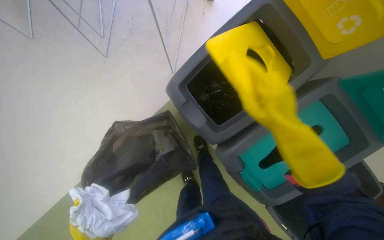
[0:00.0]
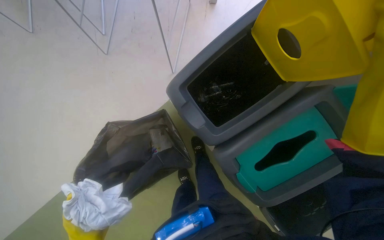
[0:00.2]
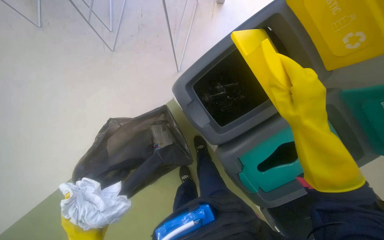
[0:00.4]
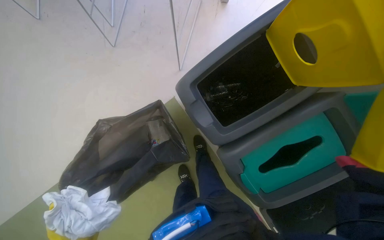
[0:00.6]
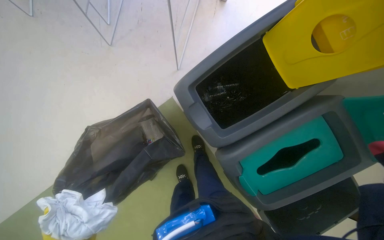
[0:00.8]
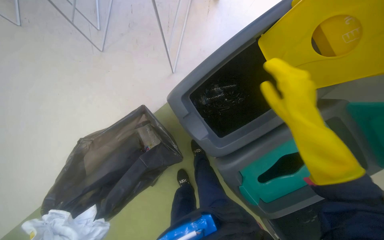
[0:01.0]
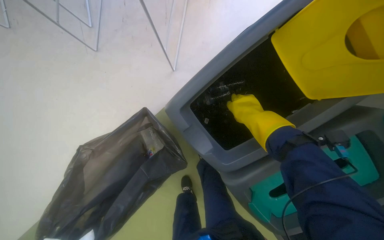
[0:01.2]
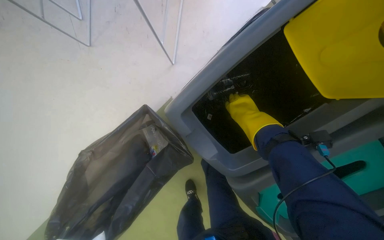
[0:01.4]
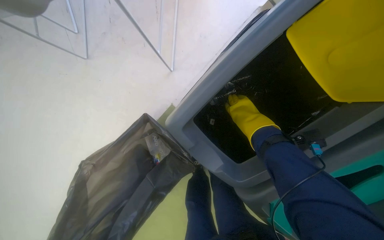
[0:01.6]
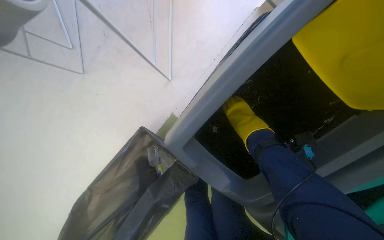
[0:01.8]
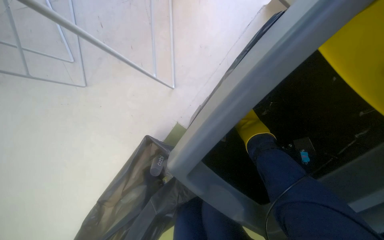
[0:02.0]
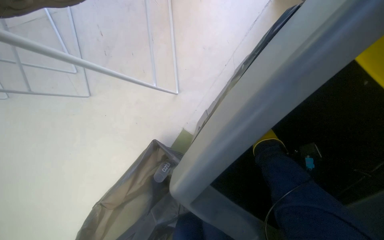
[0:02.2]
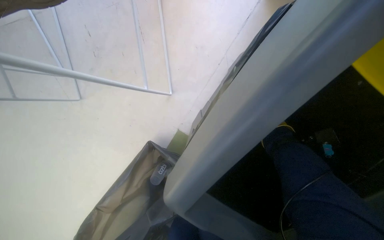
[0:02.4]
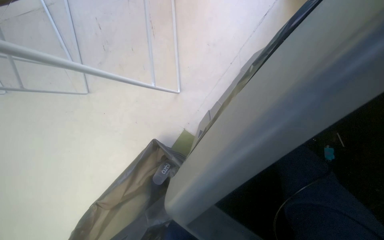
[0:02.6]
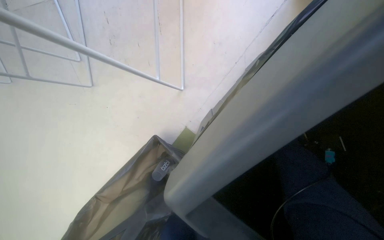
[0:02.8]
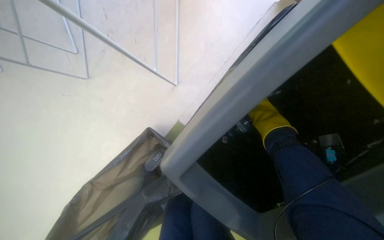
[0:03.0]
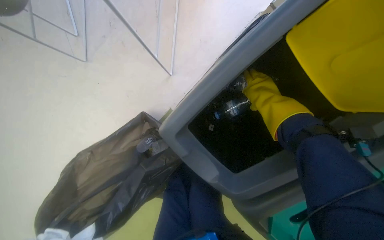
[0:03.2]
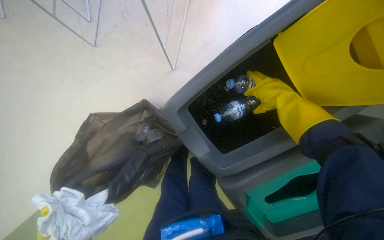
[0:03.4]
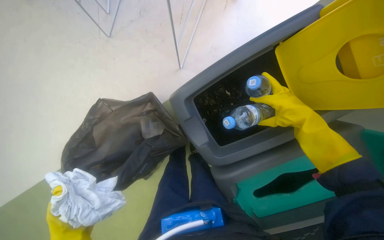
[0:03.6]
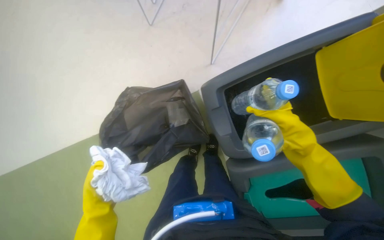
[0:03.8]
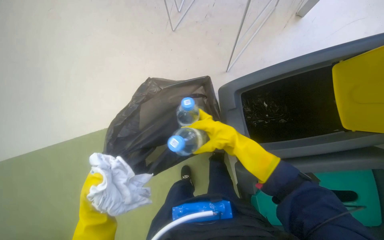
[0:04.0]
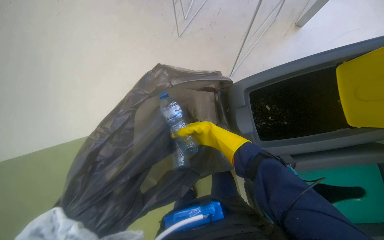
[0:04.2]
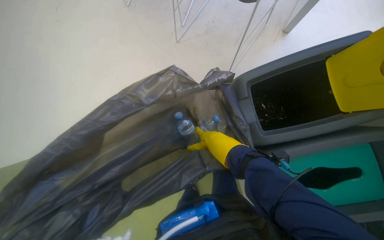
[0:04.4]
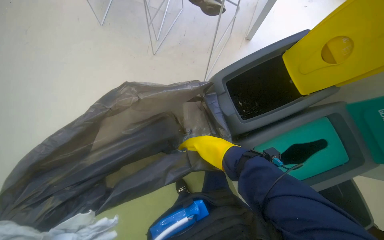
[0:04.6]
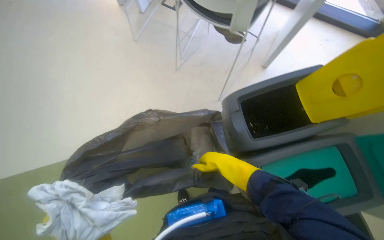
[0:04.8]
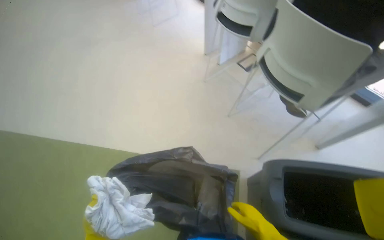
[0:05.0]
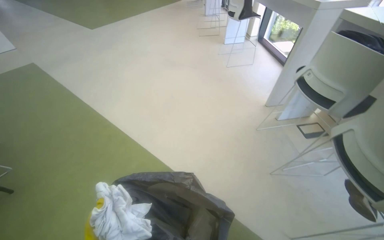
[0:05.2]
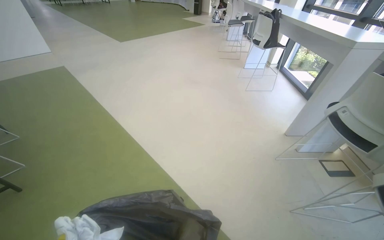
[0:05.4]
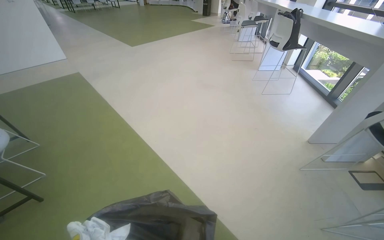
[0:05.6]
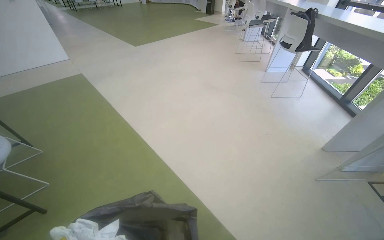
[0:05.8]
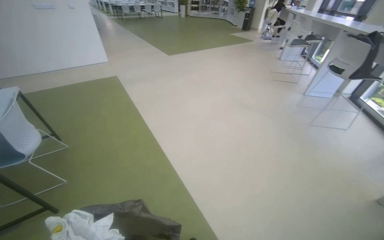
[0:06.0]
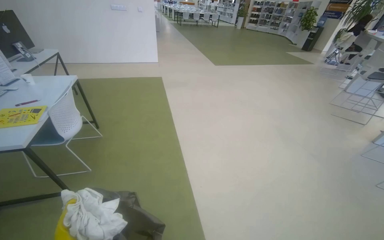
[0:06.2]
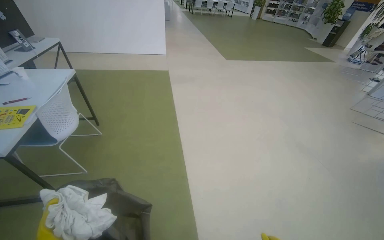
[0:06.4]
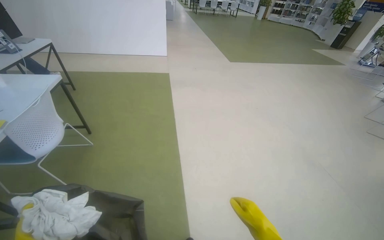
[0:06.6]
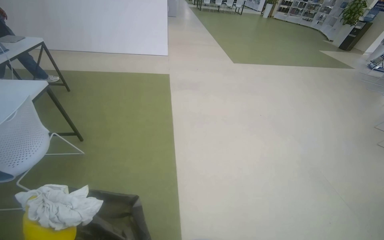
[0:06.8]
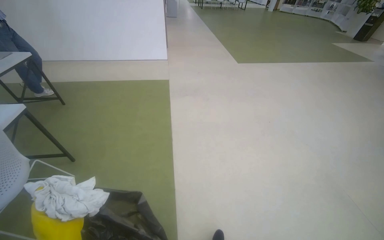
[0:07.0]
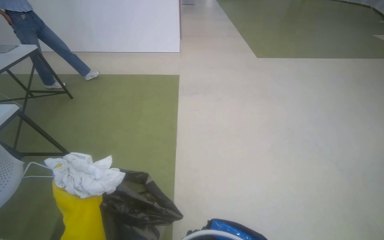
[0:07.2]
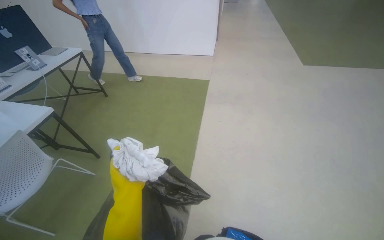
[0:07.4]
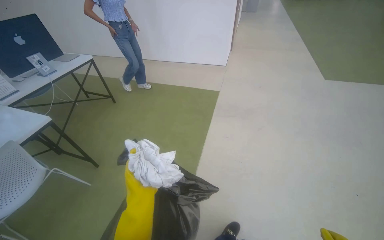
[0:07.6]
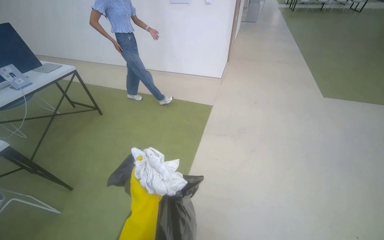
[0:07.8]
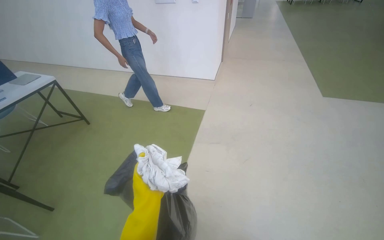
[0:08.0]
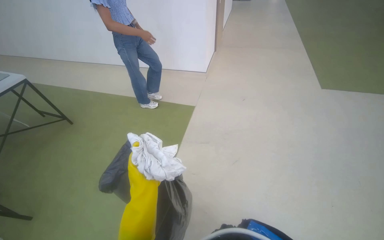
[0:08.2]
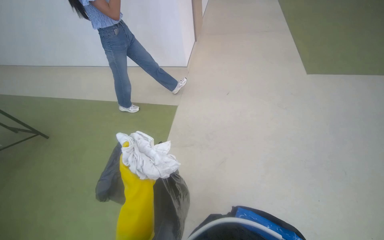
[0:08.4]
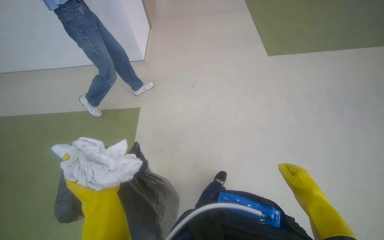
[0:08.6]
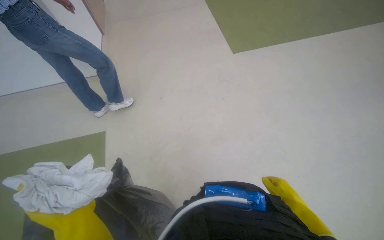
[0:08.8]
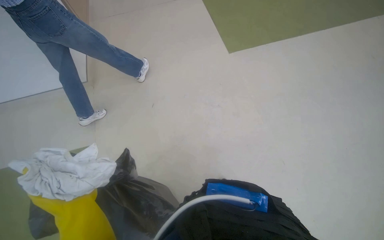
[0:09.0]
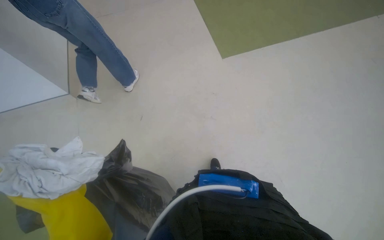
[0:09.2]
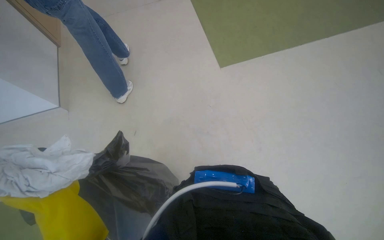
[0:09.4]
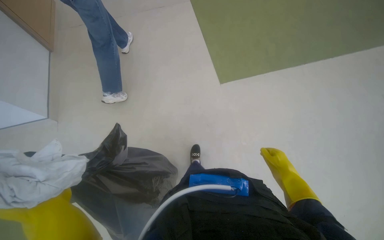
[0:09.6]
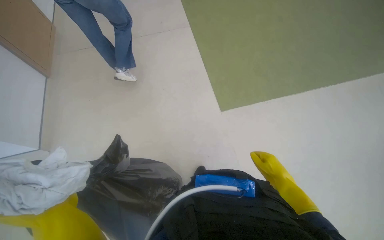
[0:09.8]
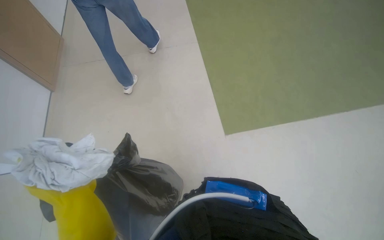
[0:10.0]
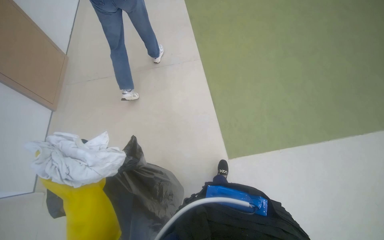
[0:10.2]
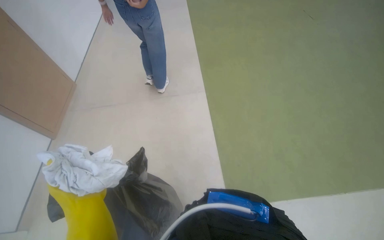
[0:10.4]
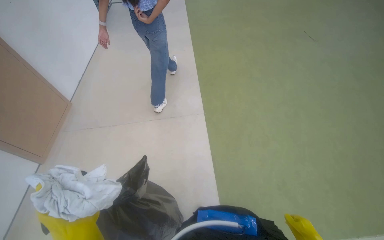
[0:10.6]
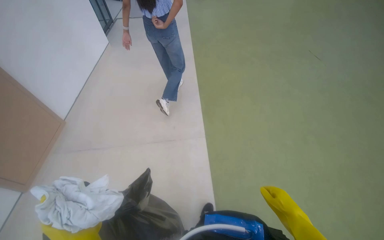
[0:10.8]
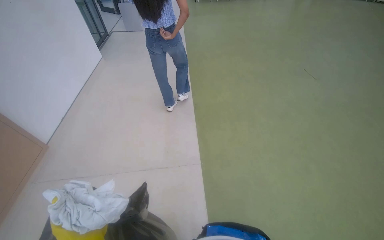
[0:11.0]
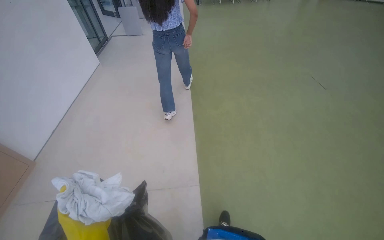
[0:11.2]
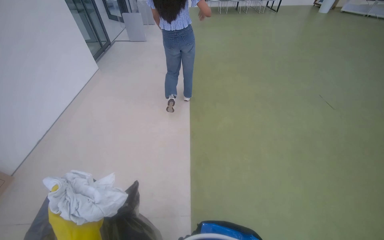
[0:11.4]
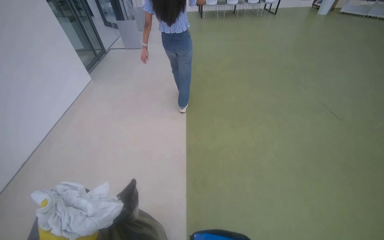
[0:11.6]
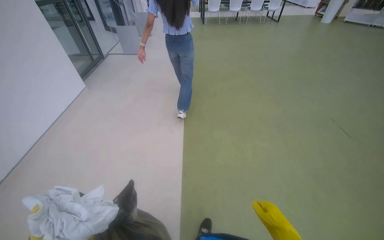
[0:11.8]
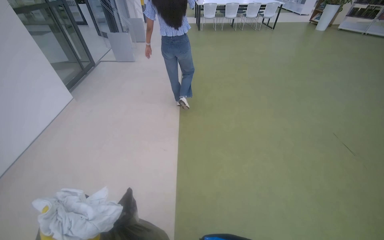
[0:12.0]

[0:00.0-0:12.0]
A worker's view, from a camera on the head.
Job: managing trash.
The whole recording: Sorting trash into bins. The worker sorts items into recycling bins.
3.0 to 4.4 s: Everything in view rotates approximately 30 degrees clockwise.
4.4 to 6.0 s: The camera is carried roughly 70 cm. The head turns to the left by about 55 degrees. The view tips upward by approximately 50 degrees.
7.6 to 9.0 s: The head rotates roughly 25 degrees to the right.
9.0 to 10.4 s: The wearer looks approximately 15 degrees further upward.
10.4 to 12.0 s: The head travels about 90 cm. The view tilts some 20 degrees upward.

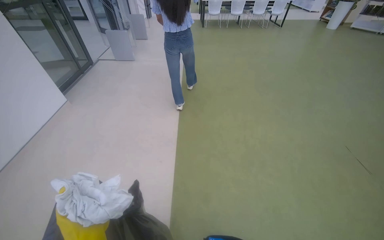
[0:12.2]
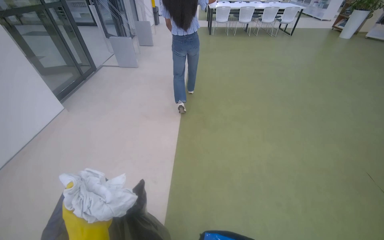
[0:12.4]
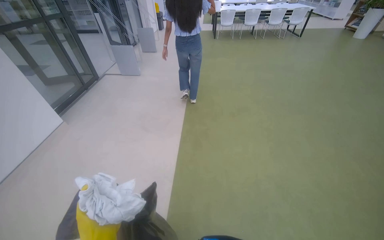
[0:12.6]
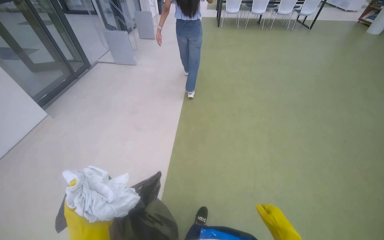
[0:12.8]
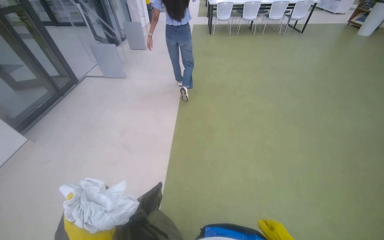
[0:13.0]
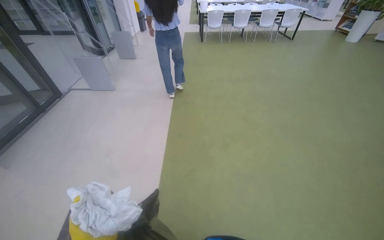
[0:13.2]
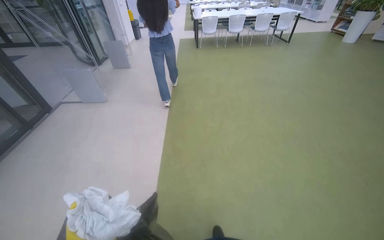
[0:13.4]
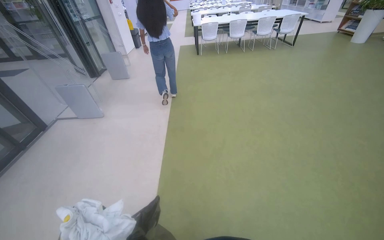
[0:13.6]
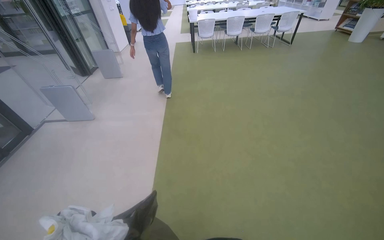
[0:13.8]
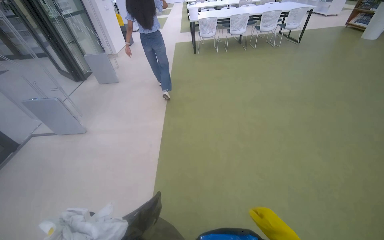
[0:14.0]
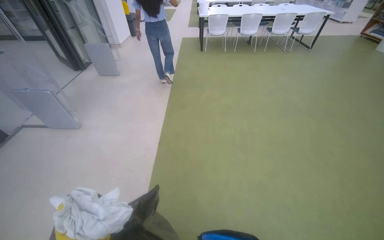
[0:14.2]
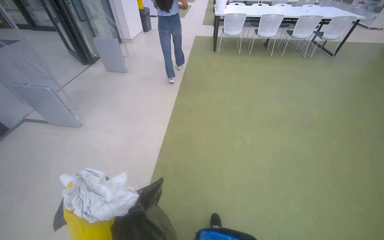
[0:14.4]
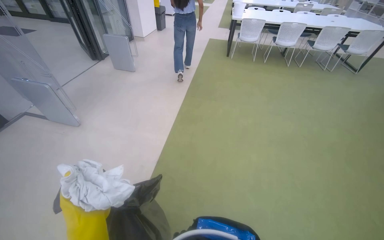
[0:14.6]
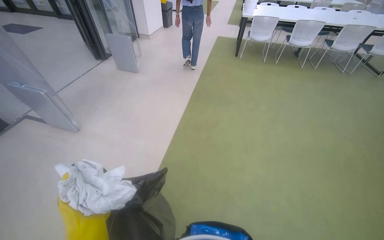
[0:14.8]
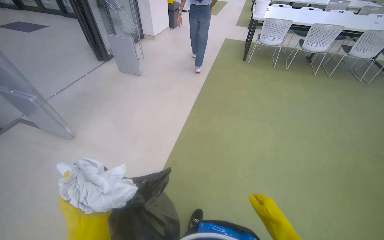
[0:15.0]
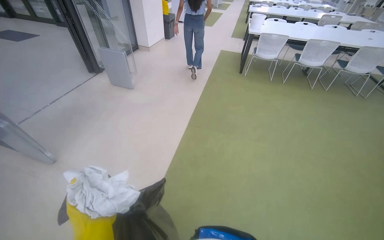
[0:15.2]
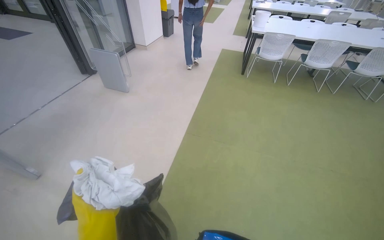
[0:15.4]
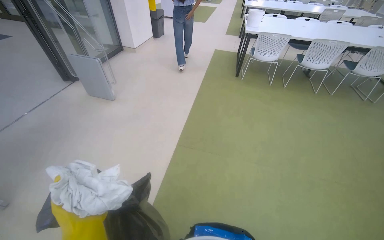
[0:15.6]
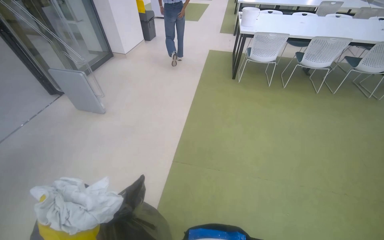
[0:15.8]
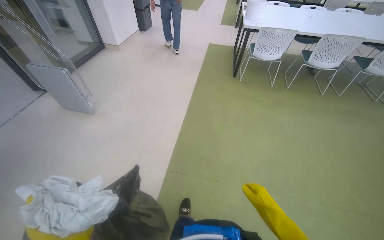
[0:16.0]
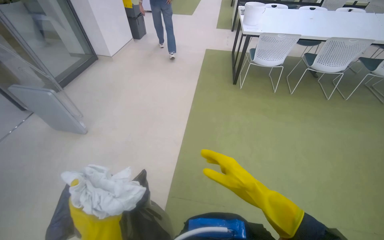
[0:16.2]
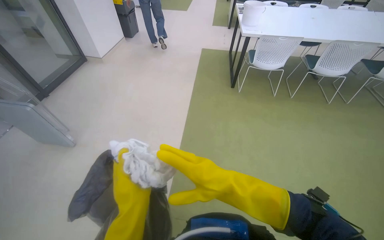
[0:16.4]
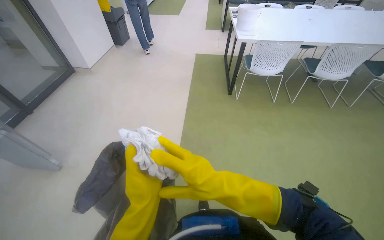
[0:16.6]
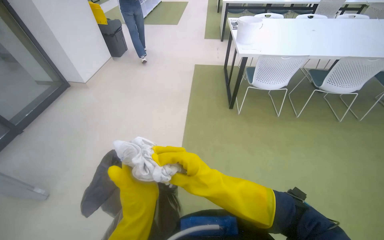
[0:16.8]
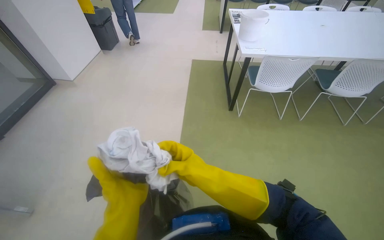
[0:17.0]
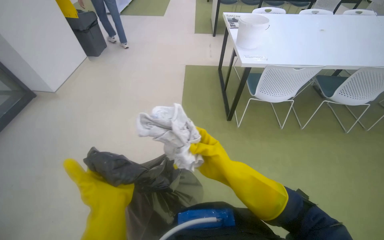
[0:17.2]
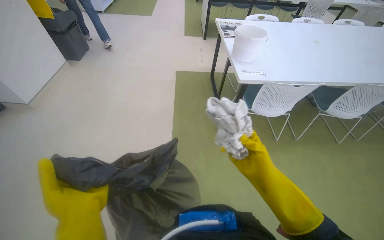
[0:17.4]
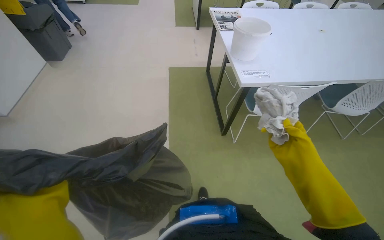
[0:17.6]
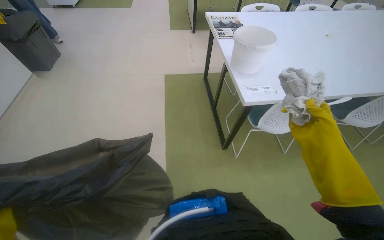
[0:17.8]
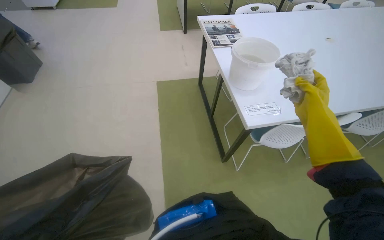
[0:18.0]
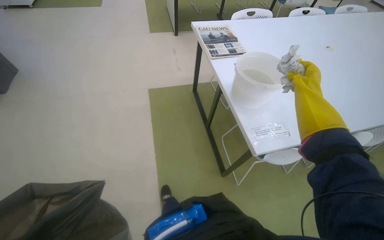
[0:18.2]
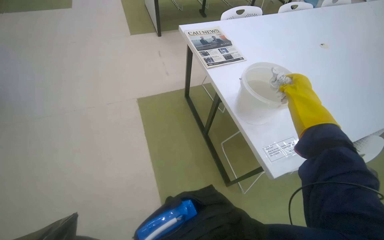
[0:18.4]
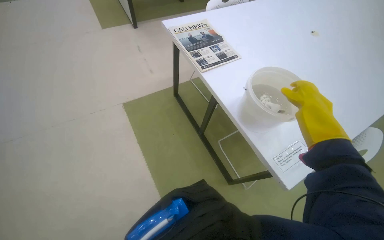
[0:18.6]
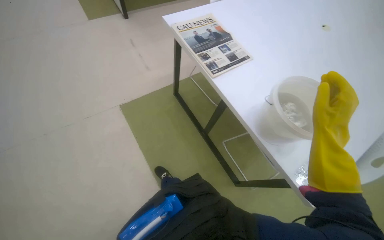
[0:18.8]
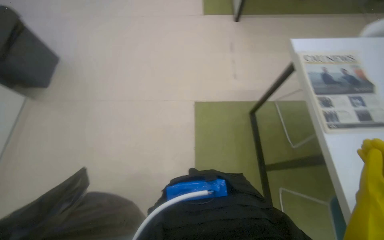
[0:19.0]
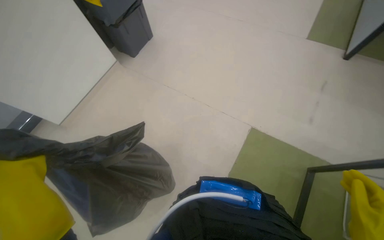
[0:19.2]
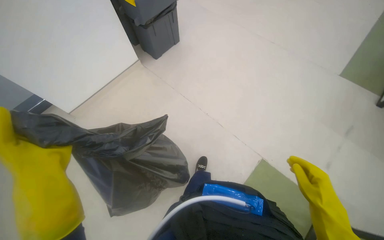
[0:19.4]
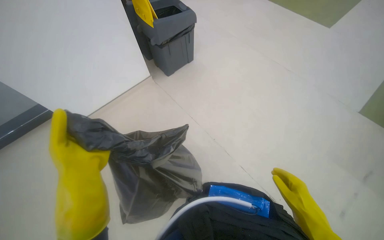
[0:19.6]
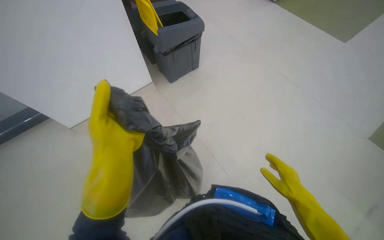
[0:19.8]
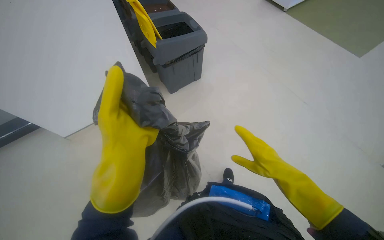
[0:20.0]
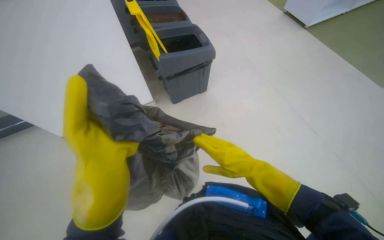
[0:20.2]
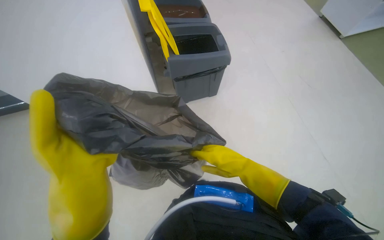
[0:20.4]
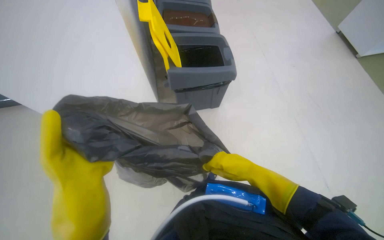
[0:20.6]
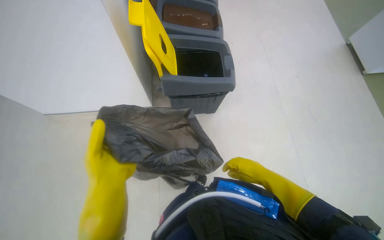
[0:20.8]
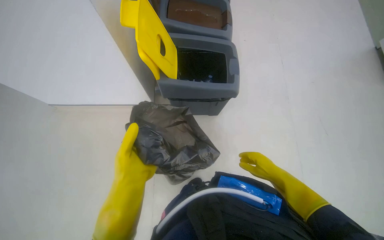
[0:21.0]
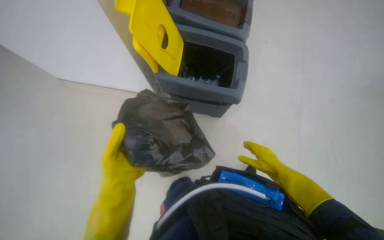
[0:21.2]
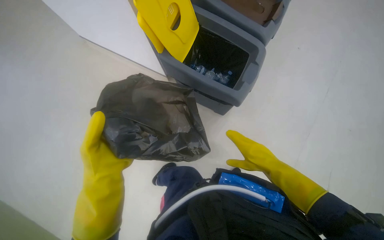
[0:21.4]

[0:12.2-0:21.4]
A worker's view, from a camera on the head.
Job: managing trash.
The whole recording: Sorting trash into bins. The worker sorts items into recycling bins.
12.2 to 13.8 s: The camera travels roughly 1.5 m.
13.8 to 15.2 s: The head travels approximately 1.5 m.
15.2 to 16.8 s: The camera is carried some 1.5 m.
16.8 to 18.4 s: The camera is carried roughly 1.5 m. The head rotates approximately 25 degrees to the right.
18.4 to 19.8 s: The wearer moves approximately 60 cm. The head rotates some 40 degrees to the left.
19.8 to 21.4 s: The camera is carried some 50 cm. The wearer looks some 25 degrees further to the left.
